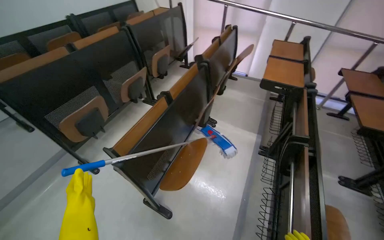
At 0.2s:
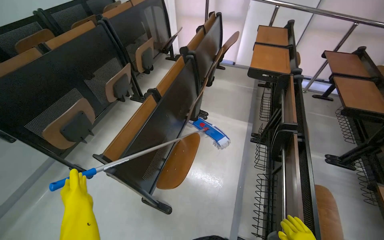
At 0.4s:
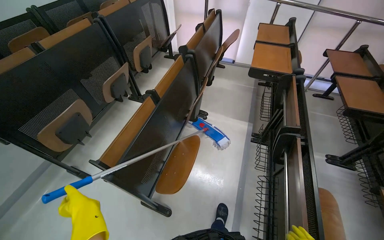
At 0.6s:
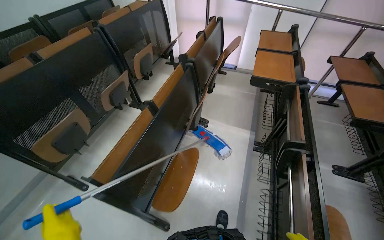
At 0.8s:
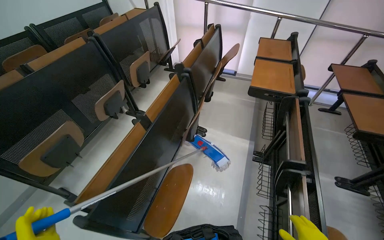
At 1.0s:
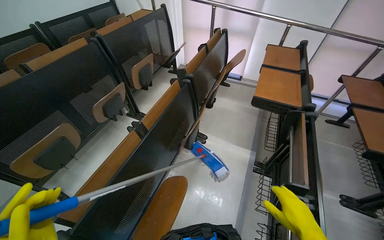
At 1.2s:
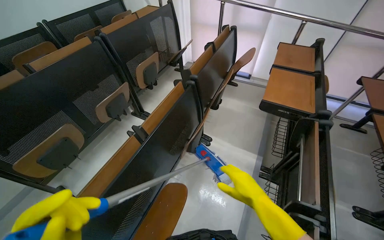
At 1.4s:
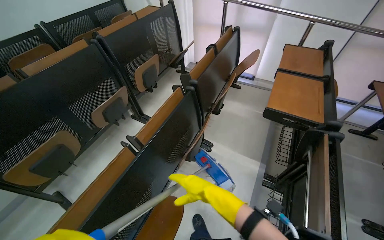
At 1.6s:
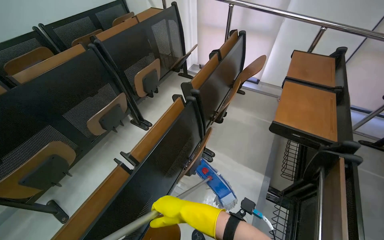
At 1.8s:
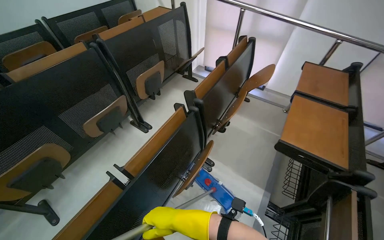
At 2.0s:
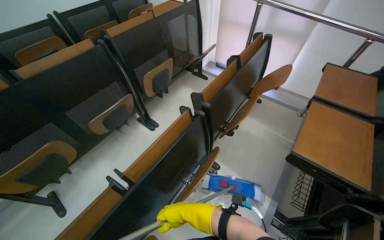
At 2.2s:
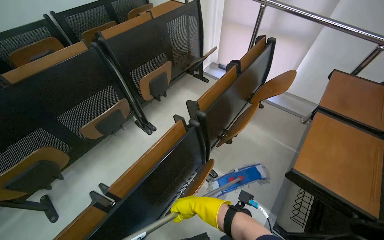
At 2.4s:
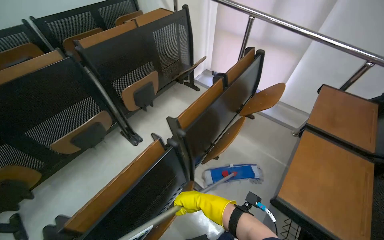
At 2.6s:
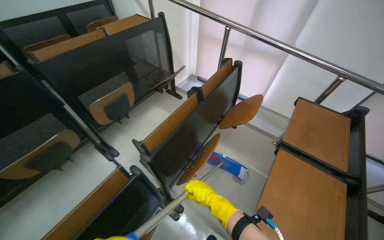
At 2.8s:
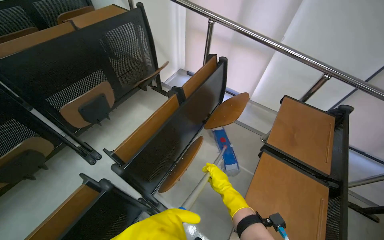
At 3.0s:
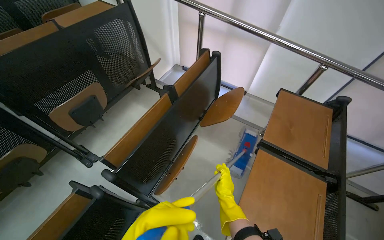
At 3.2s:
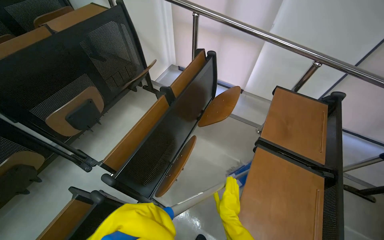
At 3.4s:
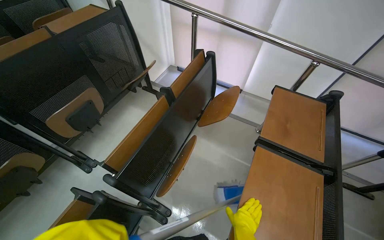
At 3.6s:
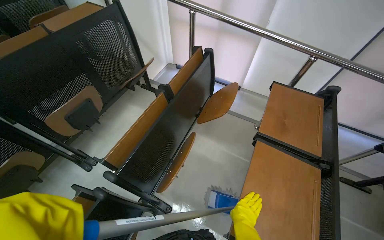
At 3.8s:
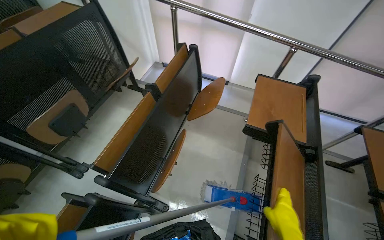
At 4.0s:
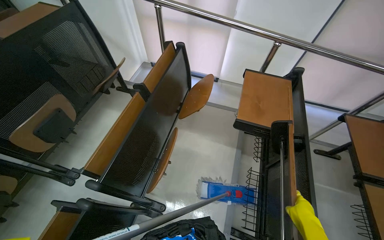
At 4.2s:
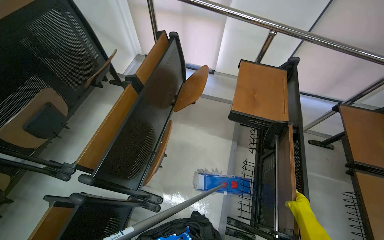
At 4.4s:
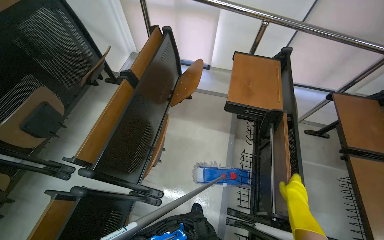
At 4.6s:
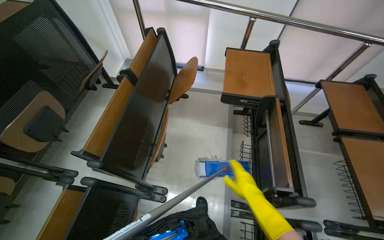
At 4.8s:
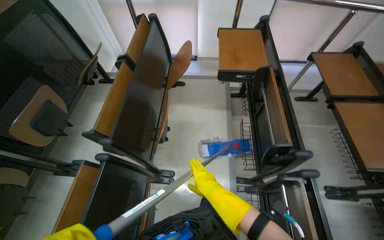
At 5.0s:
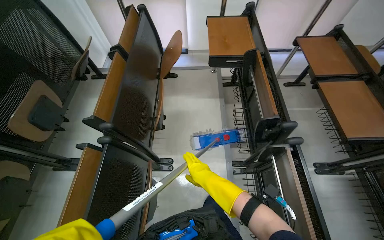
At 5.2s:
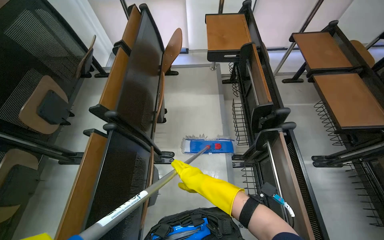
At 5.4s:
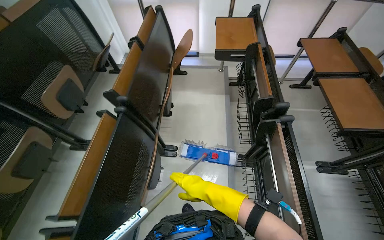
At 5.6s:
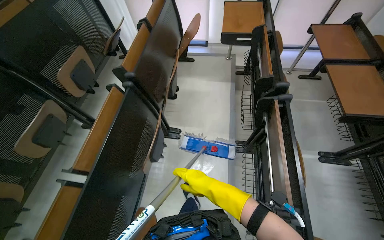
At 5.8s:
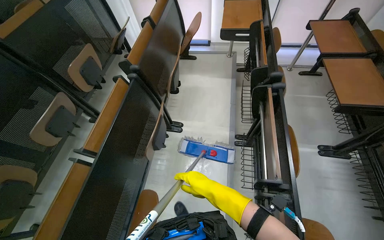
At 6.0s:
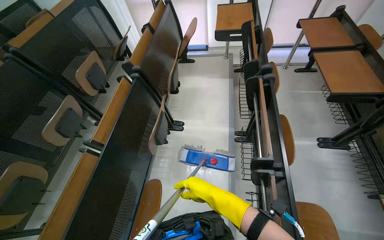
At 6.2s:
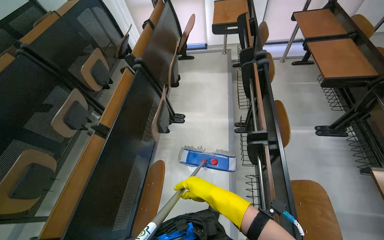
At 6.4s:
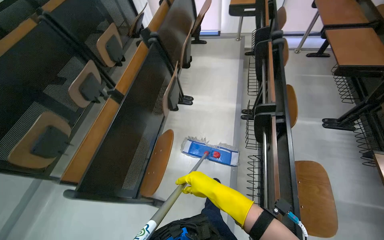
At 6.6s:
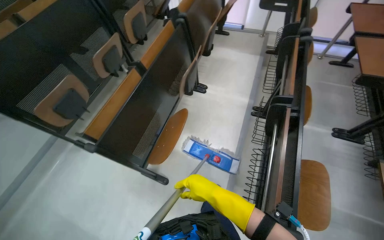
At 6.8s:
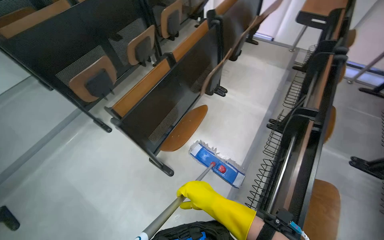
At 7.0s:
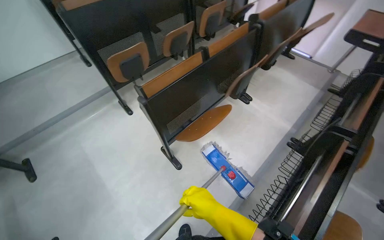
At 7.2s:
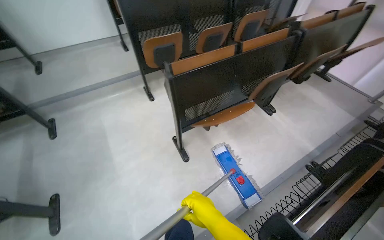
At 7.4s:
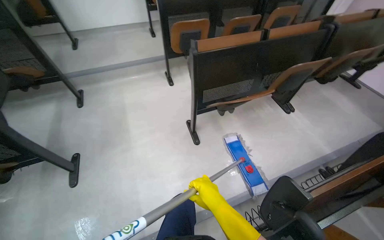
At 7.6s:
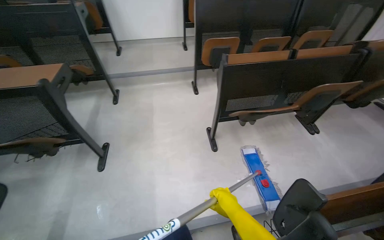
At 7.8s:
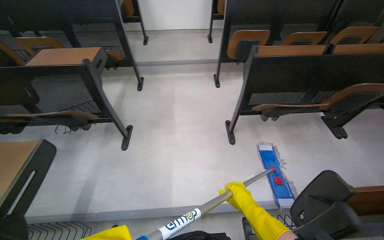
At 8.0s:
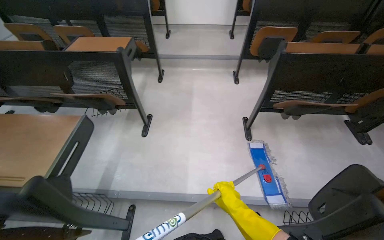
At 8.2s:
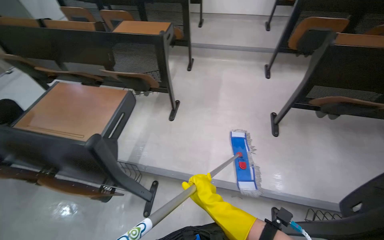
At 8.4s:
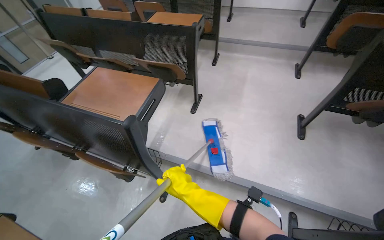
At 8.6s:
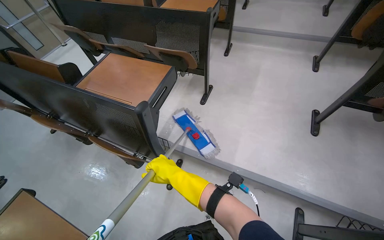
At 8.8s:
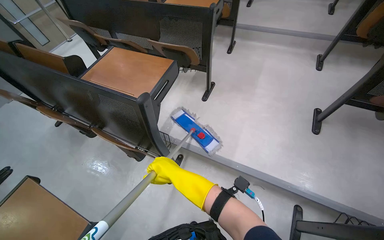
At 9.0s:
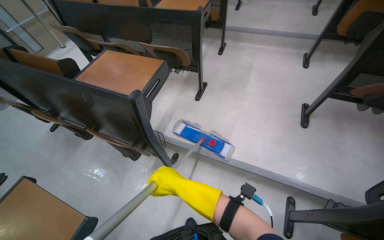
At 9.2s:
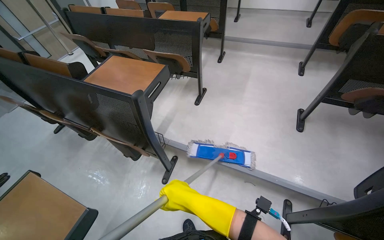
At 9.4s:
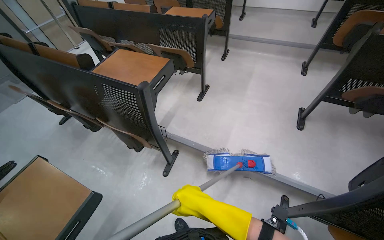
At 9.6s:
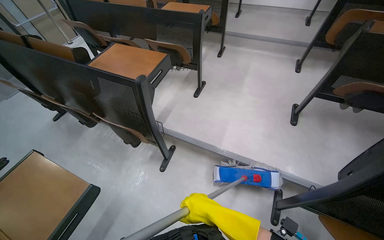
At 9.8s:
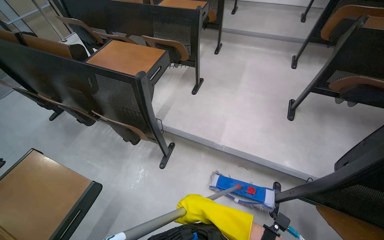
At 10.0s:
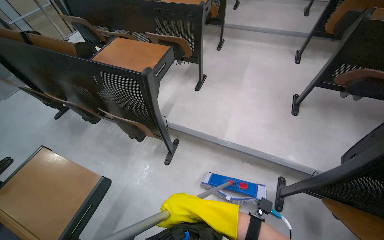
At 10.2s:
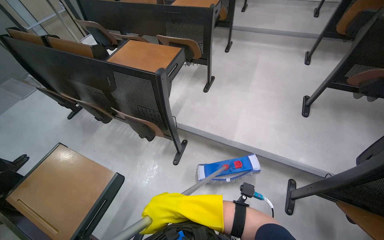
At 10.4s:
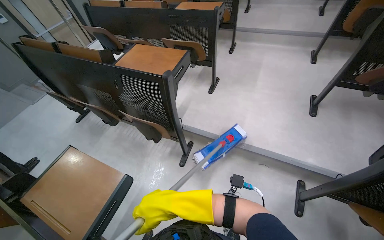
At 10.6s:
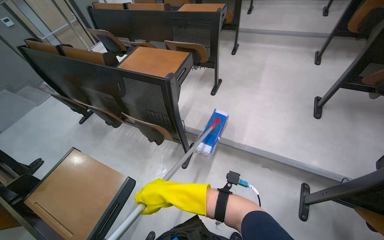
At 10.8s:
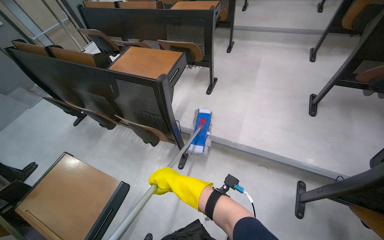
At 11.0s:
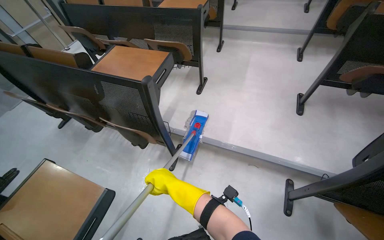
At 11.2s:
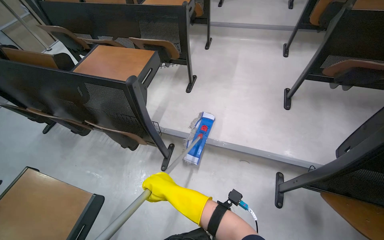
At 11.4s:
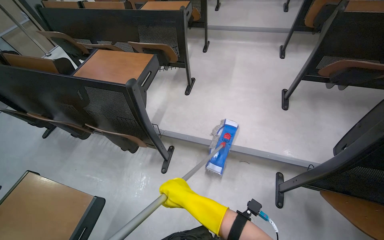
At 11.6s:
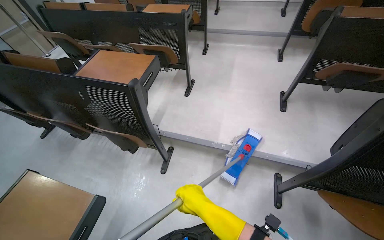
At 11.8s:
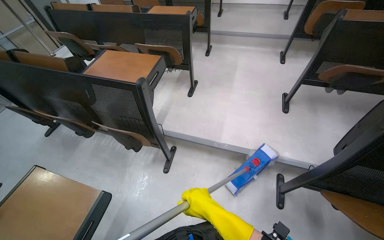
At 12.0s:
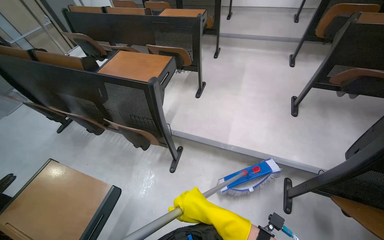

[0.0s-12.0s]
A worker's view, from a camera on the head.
Job: mopping floor.
The whole recording: Mopping lecture hall floor. The worker mops the floor of the lecture hall, moving the mop through the aisles between seats.
0.0s to 1.6s: The wearer moves about 60 cm.
1.6s to 3.0s: The head travels about 70 cm.
3.0s to 4.4s: The right hand moves to the right and nearer to the camera, some 30 cm.
4.4s to 6.0s: The wearer moves roughly 80 cm.
6.0s to 7.6s: The camera is carried approximately 80 cm. The wearer's head swings some 70 degrees to the left.
7.6s to 9.0s: The camera is carried some 40 cm. The head turns to the left by about 35 degrees.
9.0s to 10.4s: The right hand moves nearer to the camera, approximately 20 cm.
10.4s to 12.0s: The right hand shifts approximately 10 cm to the right, and goes farther from the camera and returns, about 20 cm each way.

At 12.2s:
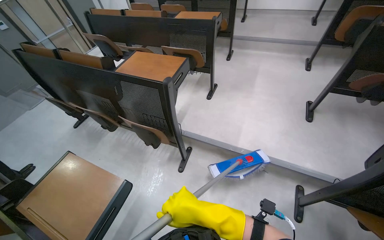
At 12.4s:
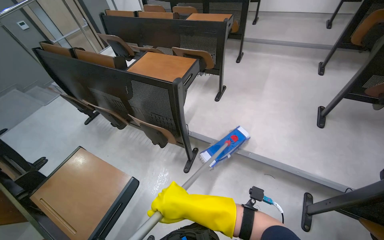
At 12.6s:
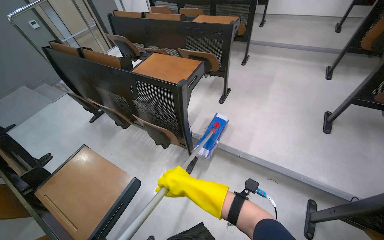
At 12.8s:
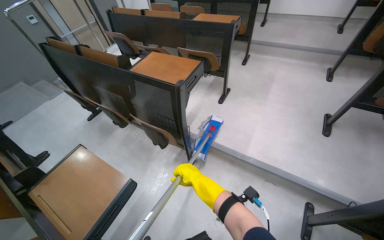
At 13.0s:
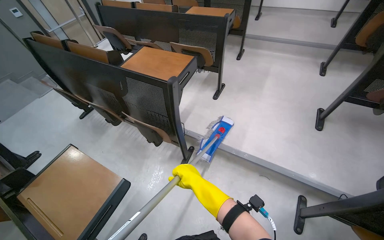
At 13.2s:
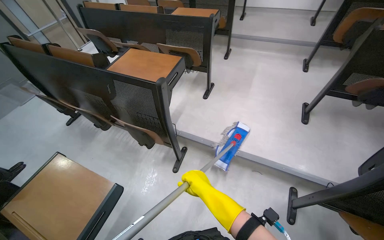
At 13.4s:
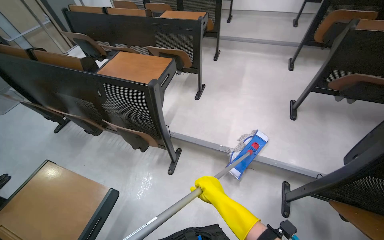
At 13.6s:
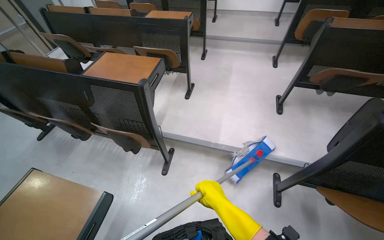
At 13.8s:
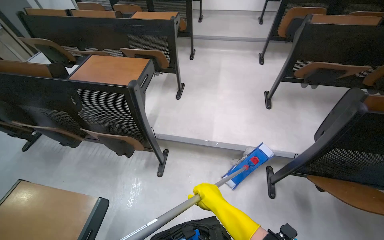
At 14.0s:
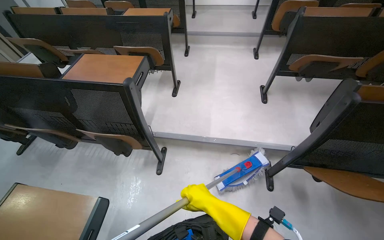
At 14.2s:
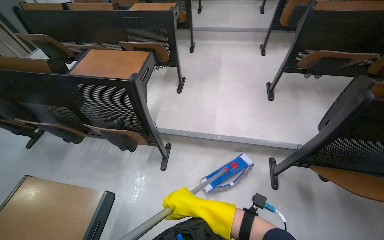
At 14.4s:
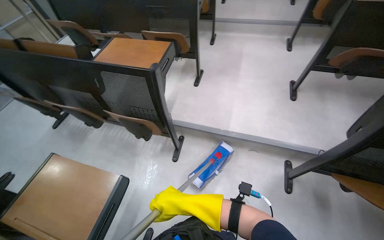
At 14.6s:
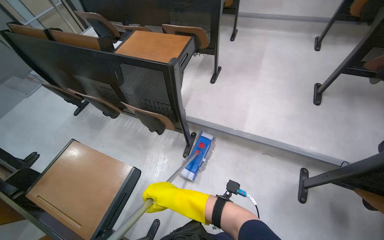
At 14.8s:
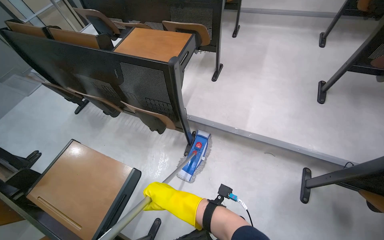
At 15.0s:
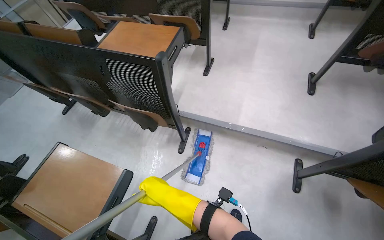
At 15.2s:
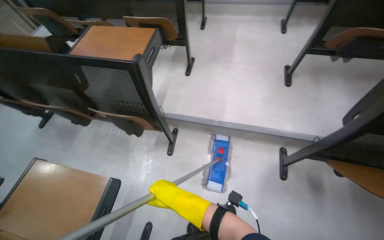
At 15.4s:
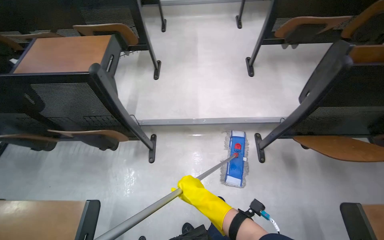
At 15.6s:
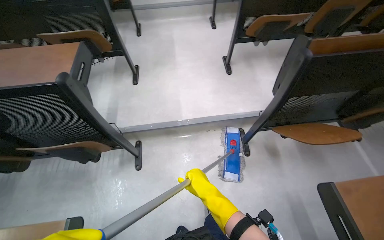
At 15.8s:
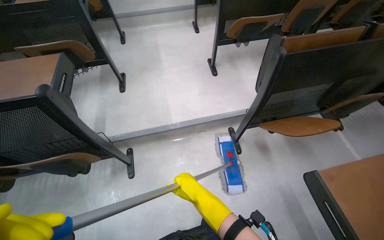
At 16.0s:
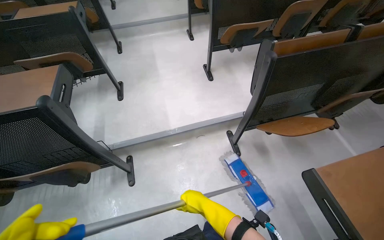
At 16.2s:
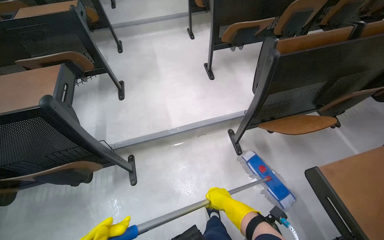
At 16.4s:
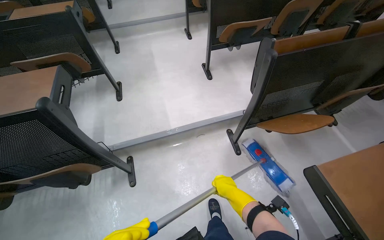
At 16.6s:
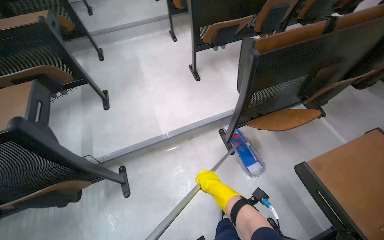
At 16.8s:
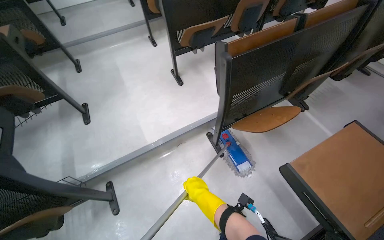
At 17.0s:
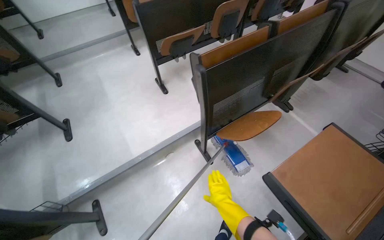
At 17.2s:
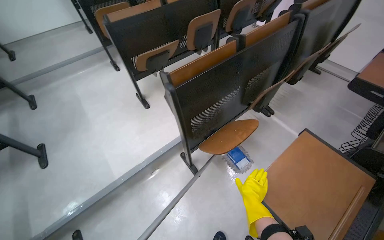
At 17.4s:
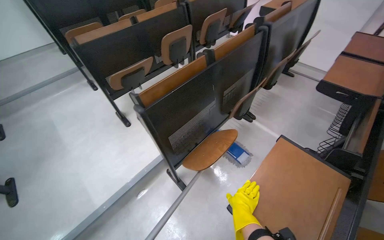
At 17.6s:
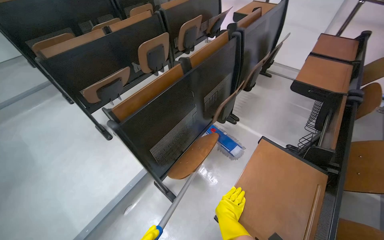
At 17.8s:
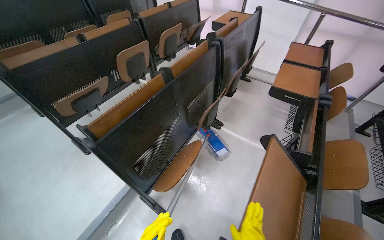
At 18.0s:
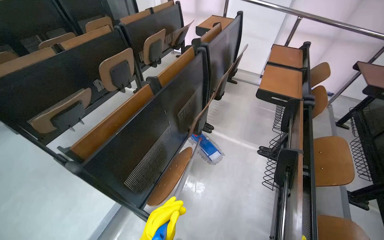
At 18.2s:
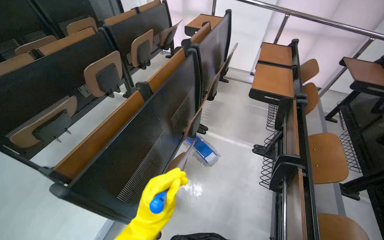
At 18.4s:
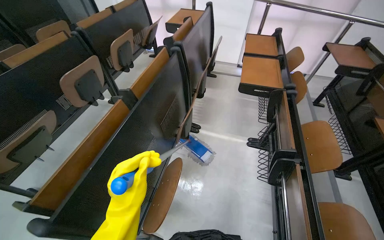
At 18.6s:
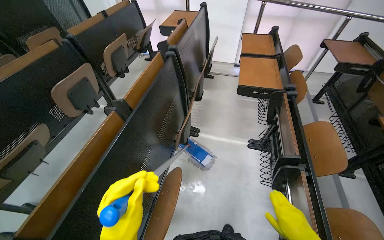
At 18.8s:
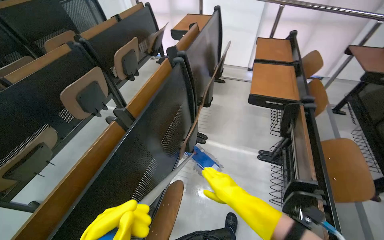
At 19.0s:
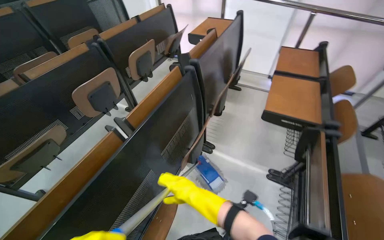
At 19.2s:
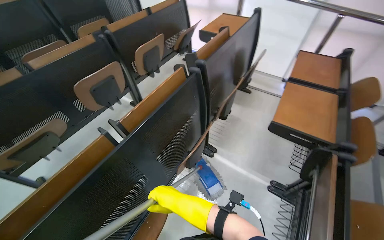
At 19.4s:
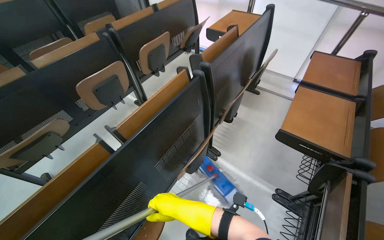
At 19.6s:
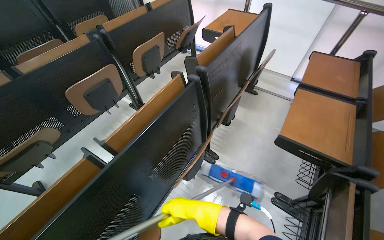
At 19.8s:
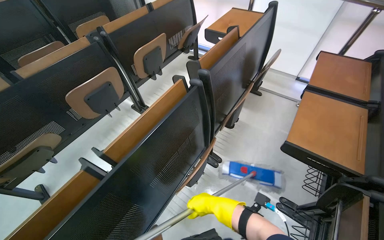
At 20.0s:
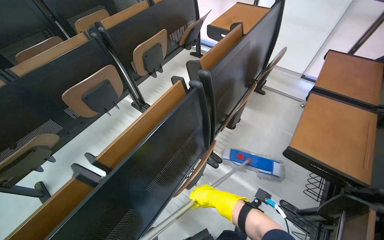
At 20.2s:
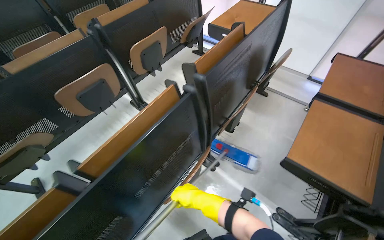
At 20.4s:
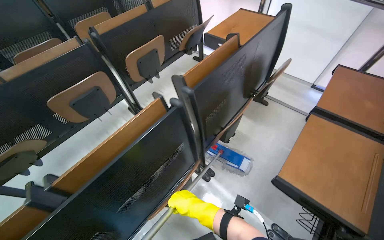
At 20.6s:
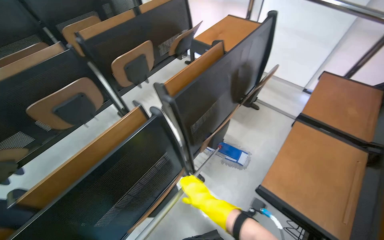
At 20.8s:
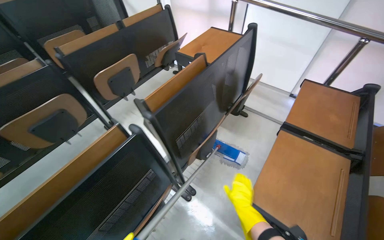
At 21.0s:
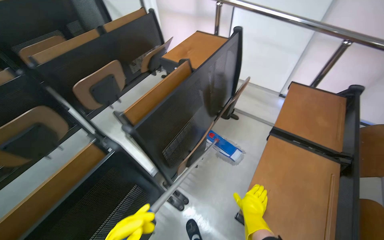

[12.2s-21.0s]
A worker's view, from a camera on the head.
Job: mopping floor.
The whole recording: Mopping lecture hall floor. The worker mops the floor of the lecture hall, moving the mop through the aisles between seats.
12.2s to 13.6s: The right hand shifts about 10 cm to the right.
13.6s to 15.2s: The right hand moves to the left, about 15 cm.
15.2s to 16.6s: The wearer looks approximately 35 degrees further to the right.
16.6s to 18.0s: The camera is carried about 50 cm. The head turns to the right by about 40 degrees.
18.0s to 19.6s: The camera travels some 60 cm.
19.6s to 21.0s: The camera travels roughly 50 cm.
